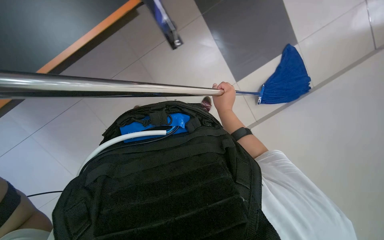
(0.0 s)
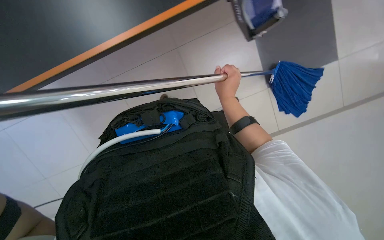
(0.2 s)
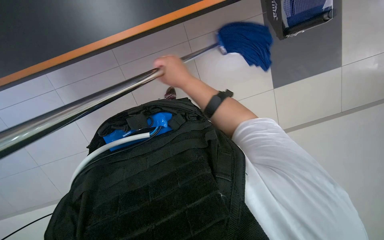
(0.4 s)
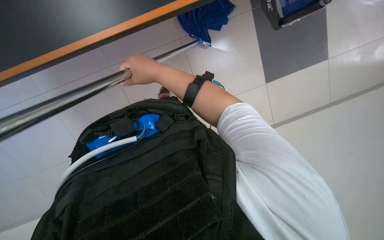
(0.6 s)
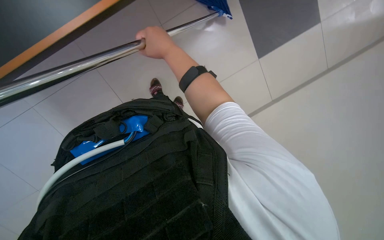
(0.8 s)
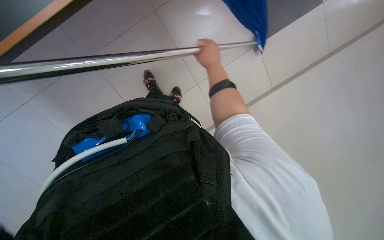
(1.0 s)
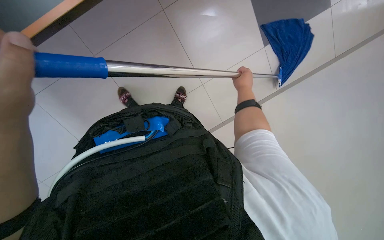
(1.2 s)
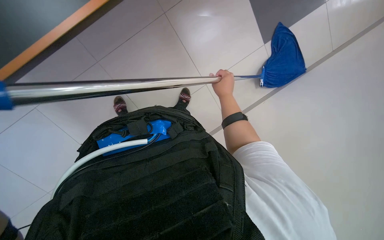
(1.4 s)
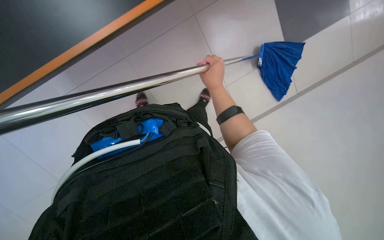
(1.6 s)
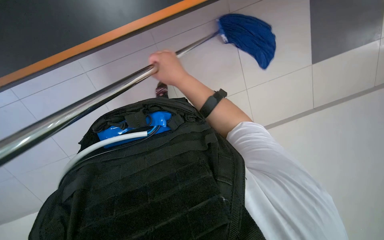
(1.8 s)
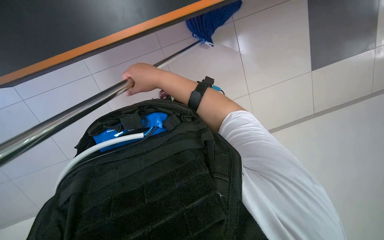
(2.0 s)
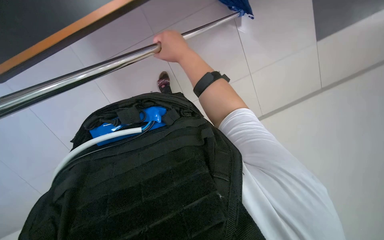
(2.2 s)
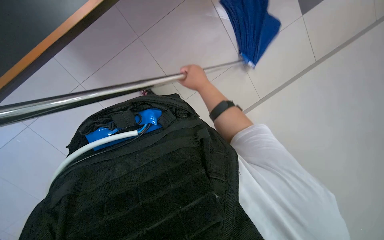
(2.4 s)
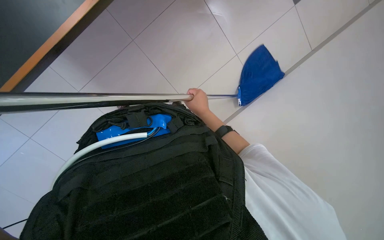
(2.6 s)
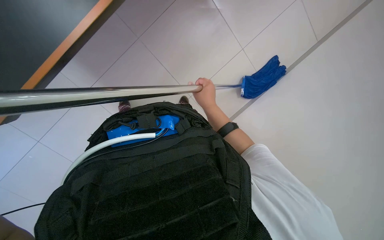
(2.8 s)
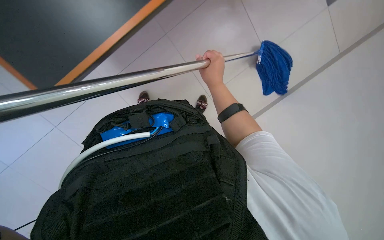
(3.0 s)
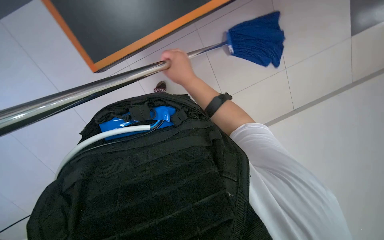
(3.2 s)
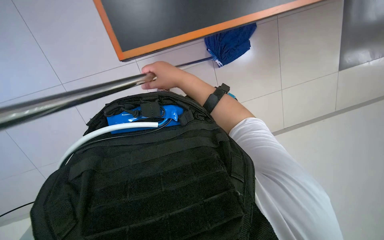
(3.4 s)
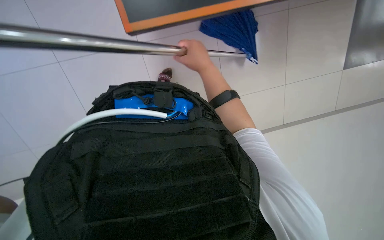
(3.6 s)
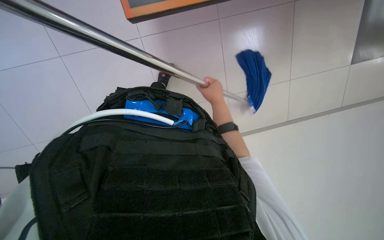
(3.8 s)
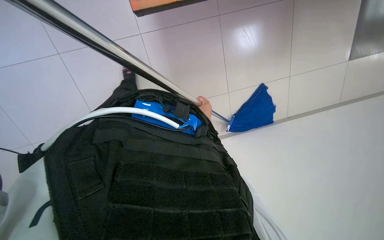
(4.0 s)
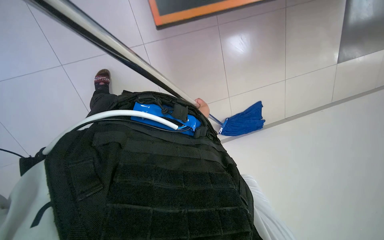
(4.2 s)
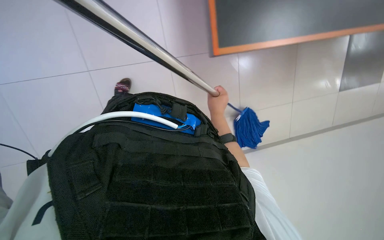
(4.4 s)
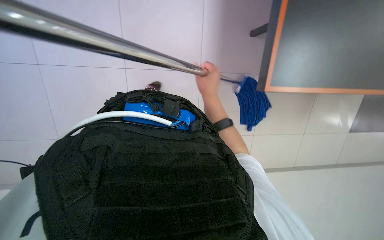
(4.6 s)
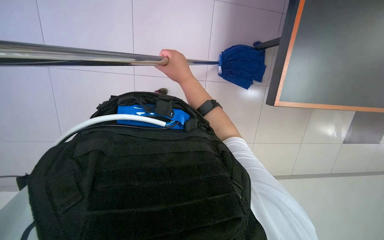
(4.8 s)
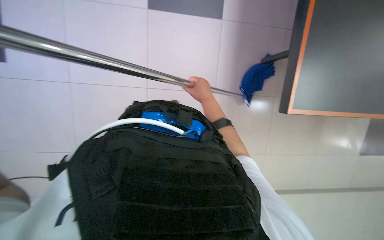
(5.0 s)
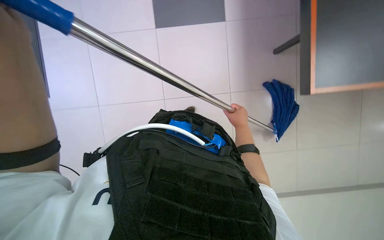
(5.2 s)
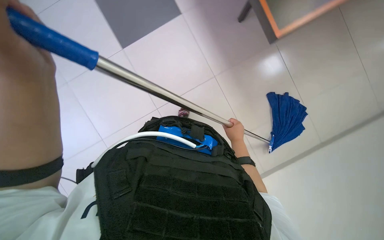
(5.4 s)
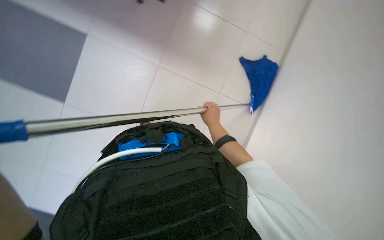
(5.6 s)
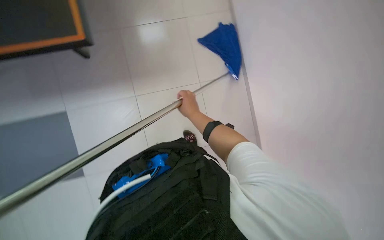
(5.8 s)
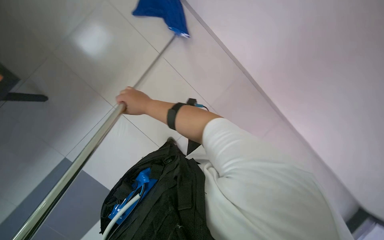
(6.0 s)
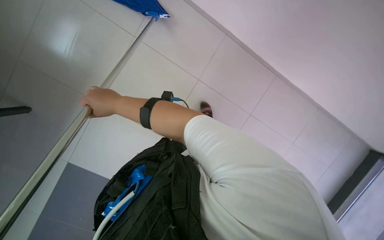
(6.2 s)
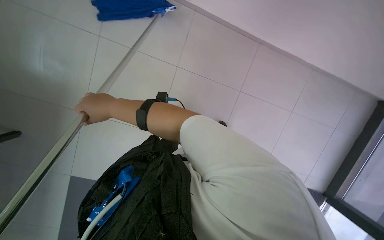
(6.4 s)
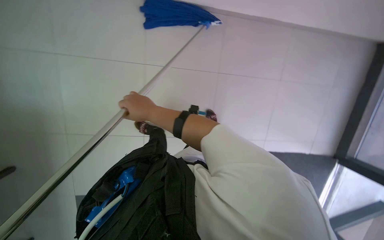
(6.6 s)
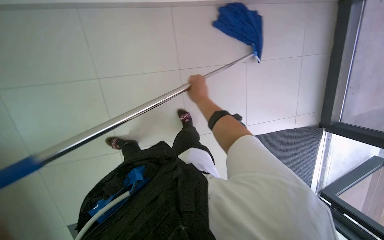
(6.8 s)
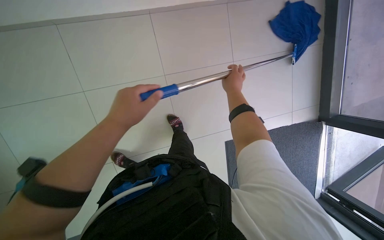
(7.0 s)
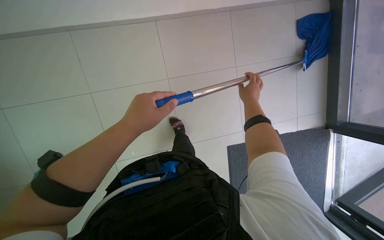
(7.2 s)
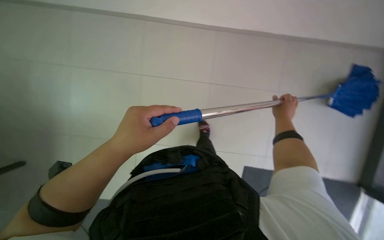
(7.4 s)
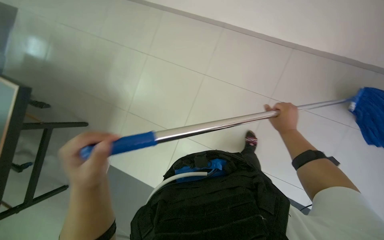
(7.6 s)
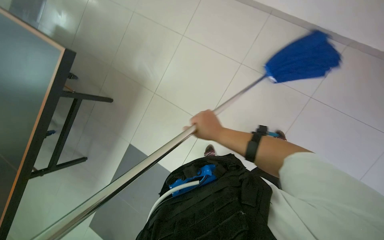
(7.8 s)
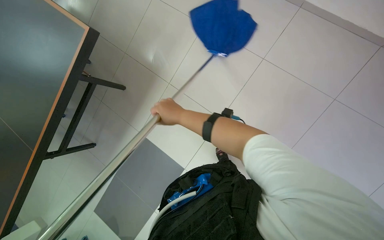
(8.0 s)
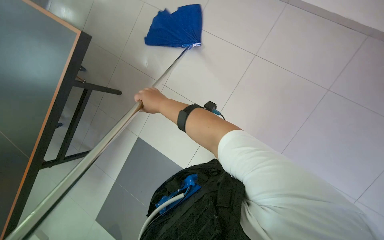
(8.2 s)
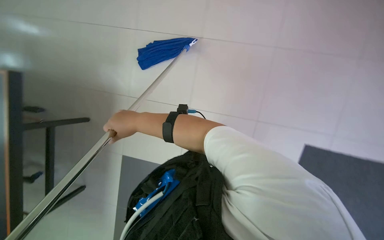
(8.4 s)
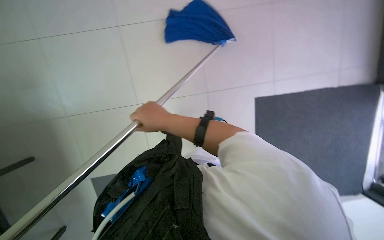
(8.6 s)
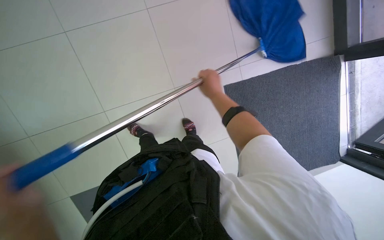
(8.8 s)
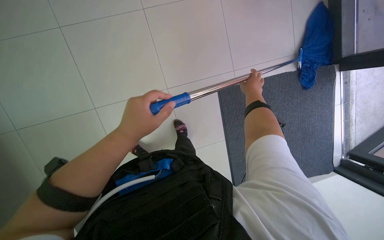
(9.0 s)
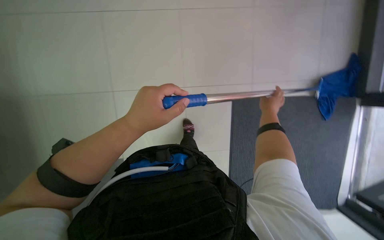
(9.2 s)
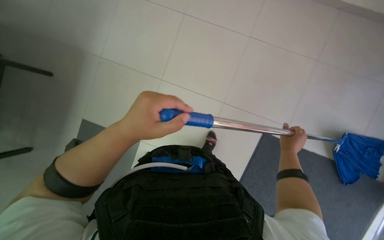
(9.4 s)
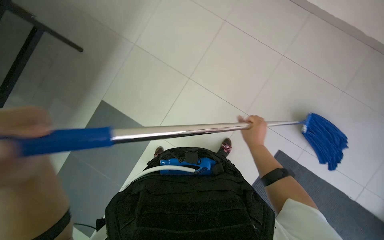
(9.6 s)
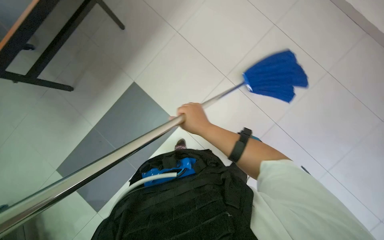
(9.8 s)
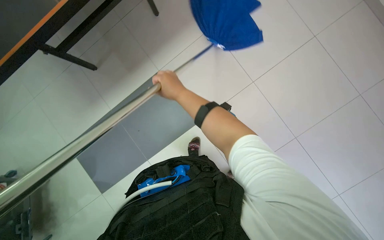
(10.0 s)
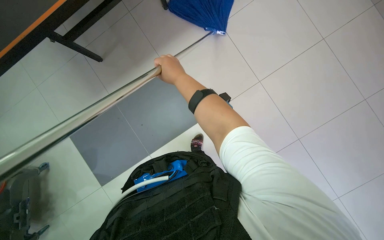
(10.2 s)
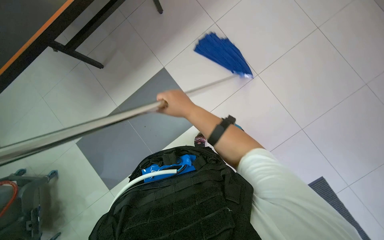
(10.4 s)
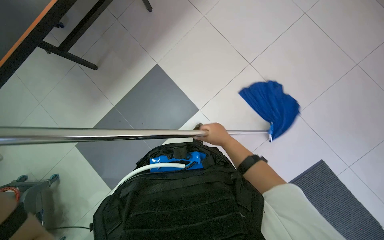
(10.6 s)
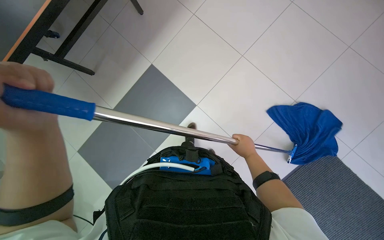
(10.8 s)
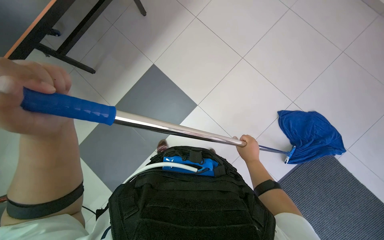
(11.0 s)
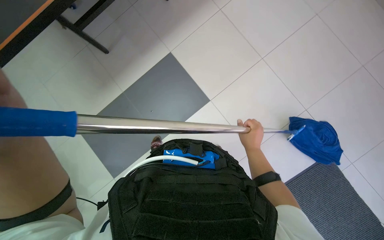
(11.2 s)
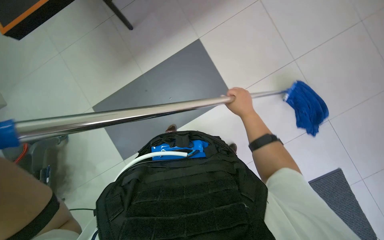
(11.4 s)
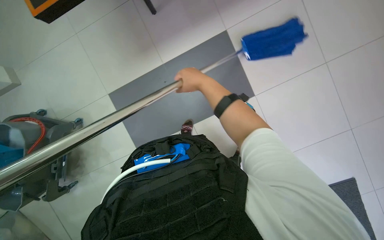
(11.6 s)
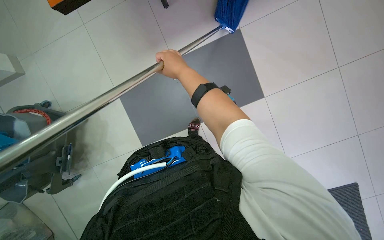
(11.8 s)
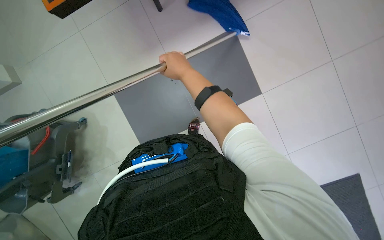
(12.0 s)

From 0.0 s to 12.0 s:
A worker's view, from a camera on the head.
Job: mopping floor.
The whole recording: Mopping floor with flat mop. The worker mops the floor with a flat mop, periodically rinsing and wringing it in the cleaning cart.
From 0.0 s to 1.6 s: The right hand moves left and right over roughly 25 cm, changing direction 2 times.
From 1.6 s to 3.0 s: The right hand goes to the left and returns, some 15 cm each way.
From 3.0 s to 4.4 s: Everything in view rotates roughly 25 degrees clockwise. The right hand reaches approximately 15 cm farther from the camera, then returns.
From 4.4 s to 6.0 s: The scene rotates counterclockwise by approximately 50 degrees.
From 6.0 s to 7.6 s: The right hand moves to the right, approximately 50 cm.
From 7.6 s to 9.0 s: The wearer looks about 15 degrees further upward.
From 9.0 s to 10.4 s: The head travels approximately 50 cm. The camera sweeps to the left, by some 15 degrees.

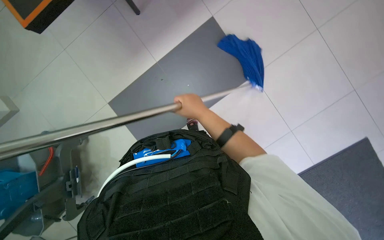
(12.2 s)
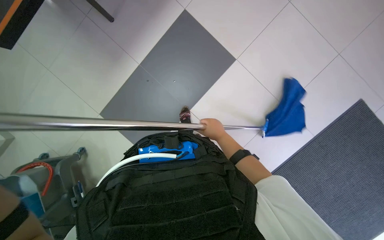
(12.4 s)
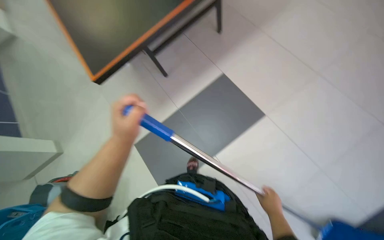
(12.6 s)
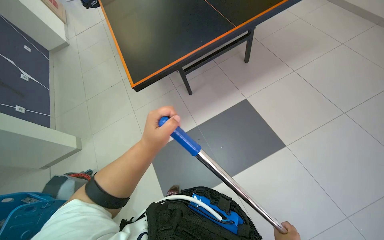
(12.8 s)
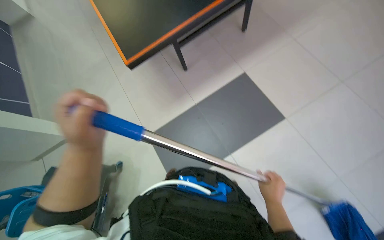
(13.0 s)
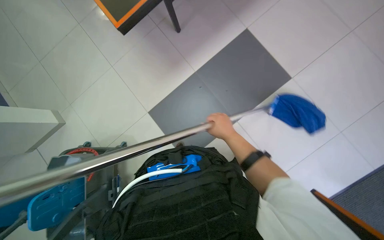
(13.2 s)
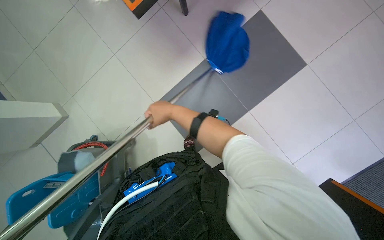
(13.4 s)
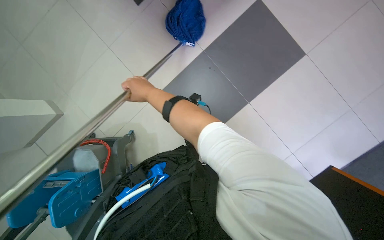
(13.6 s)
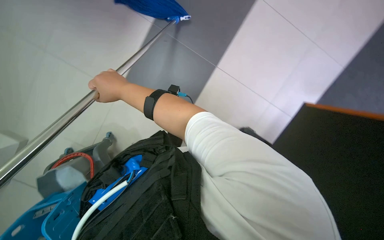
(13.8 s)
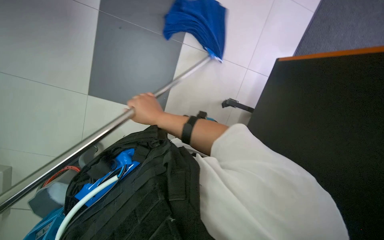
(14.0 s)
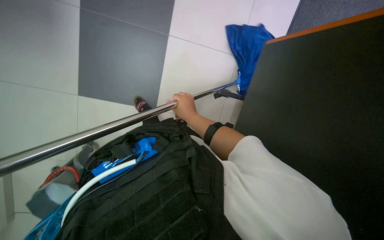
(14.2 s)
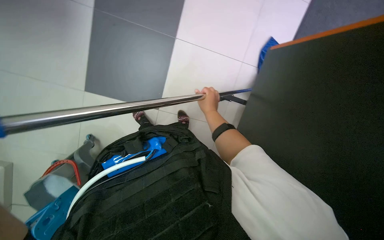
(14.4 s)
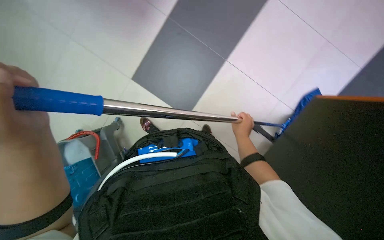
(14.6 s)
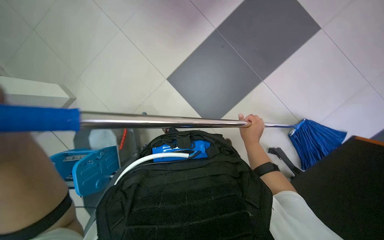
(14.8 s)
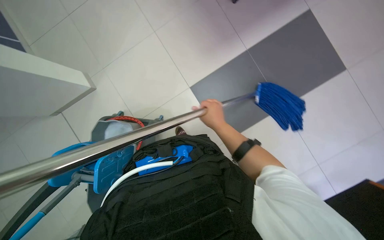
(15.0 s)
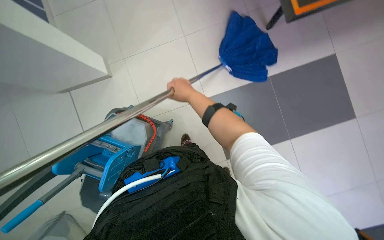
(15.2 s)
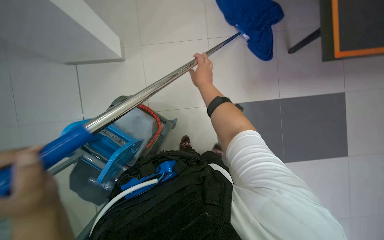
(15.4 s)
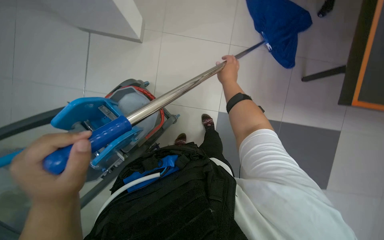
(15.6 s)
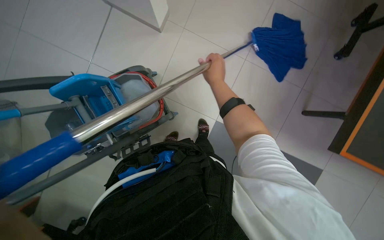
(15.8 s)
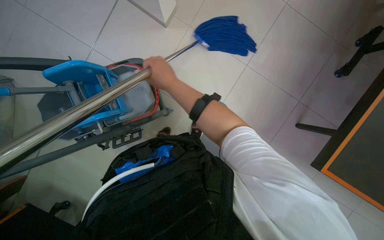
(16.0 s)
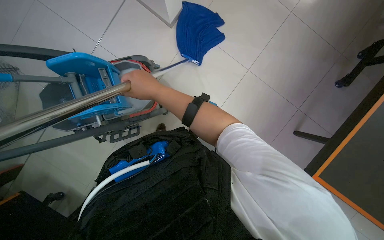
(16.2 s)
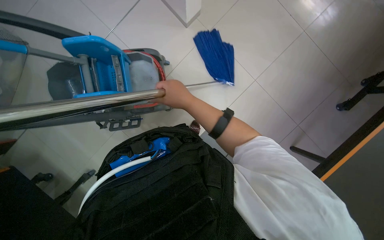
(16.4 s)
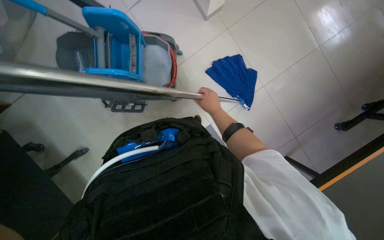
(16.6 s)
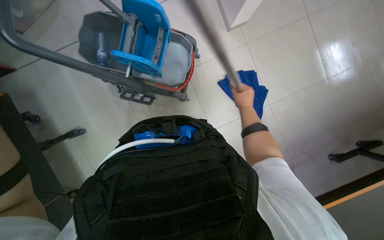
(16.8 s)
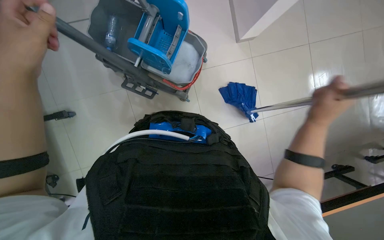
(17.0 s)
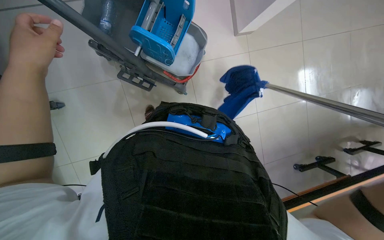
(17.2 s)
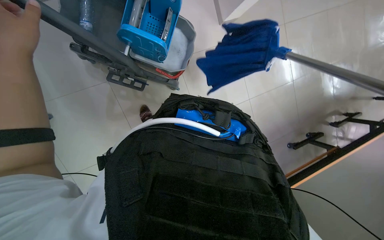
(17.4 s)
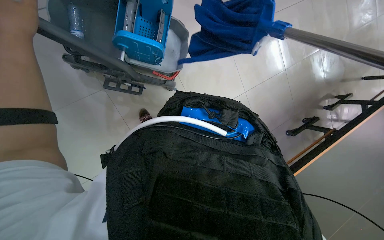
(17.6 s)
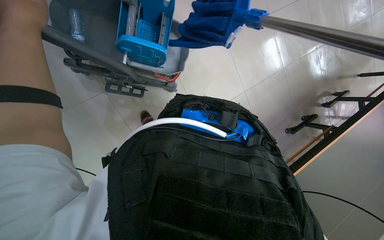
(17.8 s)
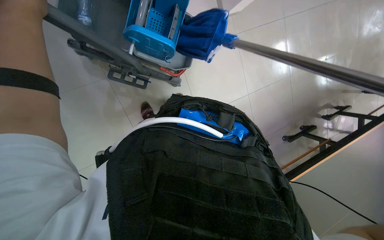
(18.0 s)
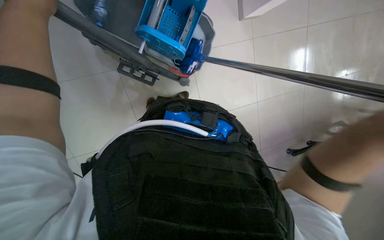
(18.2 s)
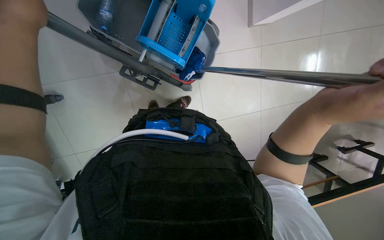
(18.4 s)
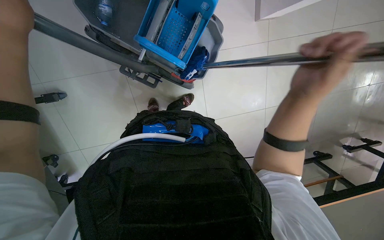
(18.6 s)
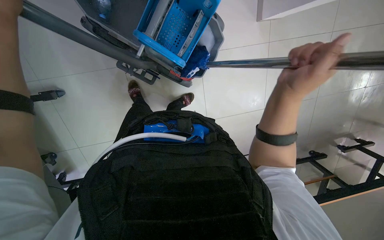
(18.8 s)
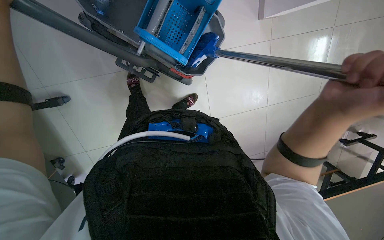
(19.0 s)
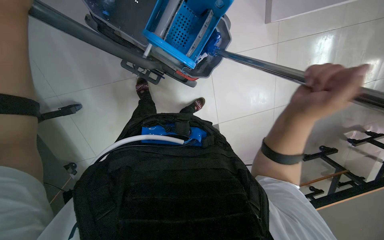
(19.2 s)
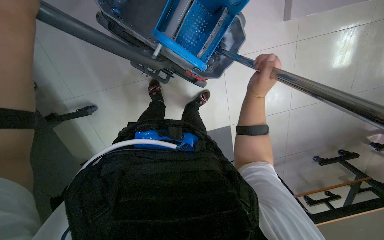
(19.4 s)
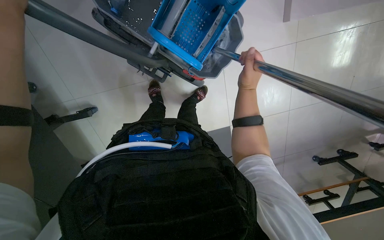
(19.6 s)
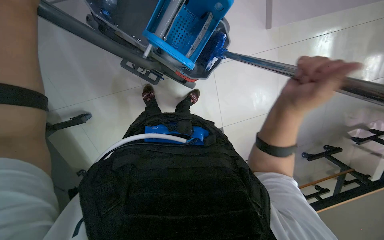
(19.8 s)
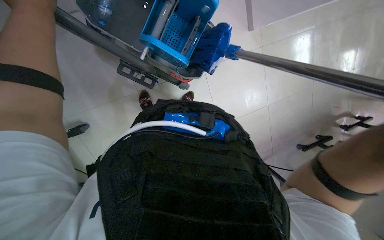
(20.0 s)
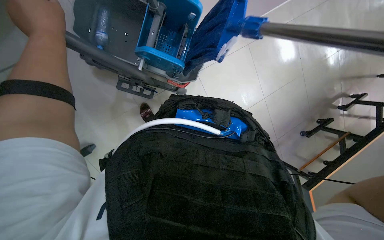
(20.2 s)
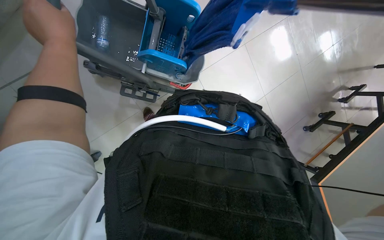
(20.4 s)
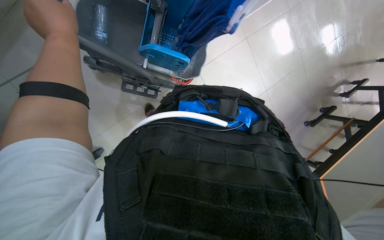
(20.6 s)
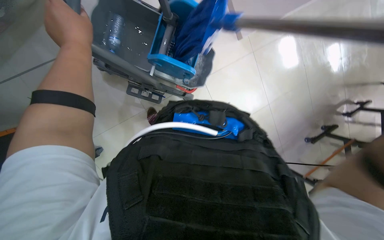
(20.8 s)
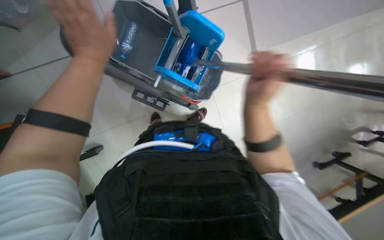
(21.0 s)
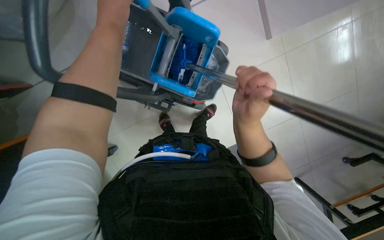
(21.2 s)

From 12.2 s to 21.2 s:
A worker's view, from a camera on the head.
Job: mopping floor.
The whole recording: Mopping floor with flat mop. The worker mops the floor with a flat mop, periodically rinsing and wringing it in the cleaning cart.
From 13.8 s to 15.2 s: The right hand shifts some 20 cm to the right.
From 15.2 s to 16.6 s: The scene turns some 55 degrees clockwise in the picture.
